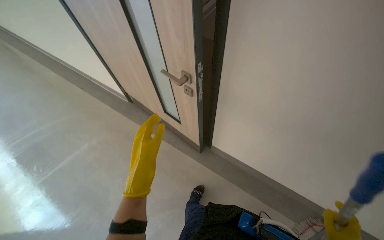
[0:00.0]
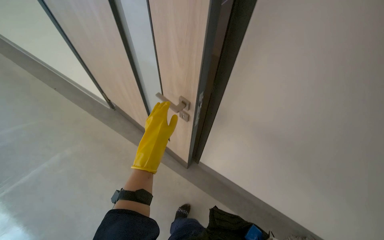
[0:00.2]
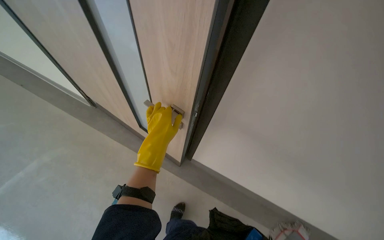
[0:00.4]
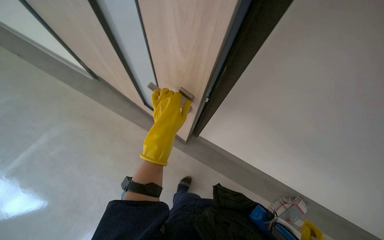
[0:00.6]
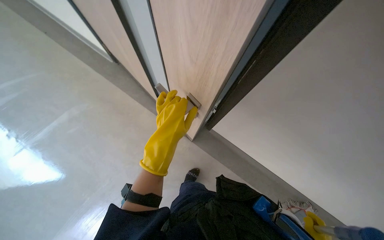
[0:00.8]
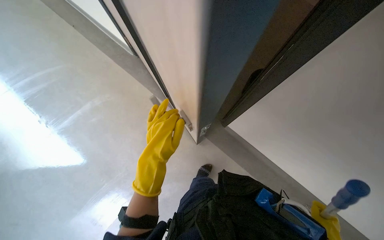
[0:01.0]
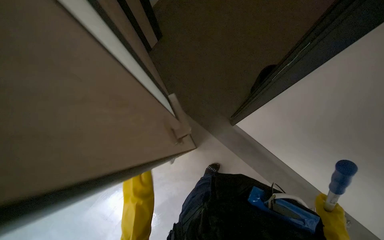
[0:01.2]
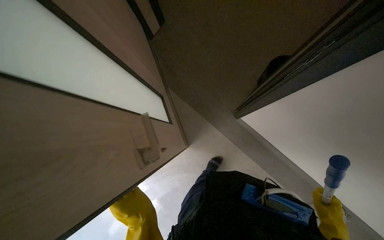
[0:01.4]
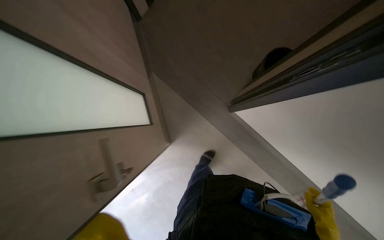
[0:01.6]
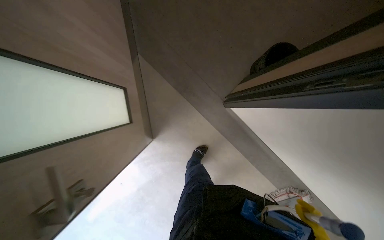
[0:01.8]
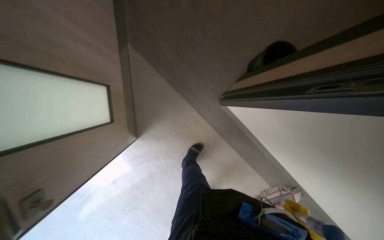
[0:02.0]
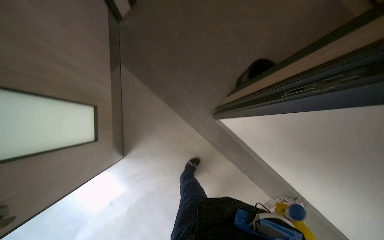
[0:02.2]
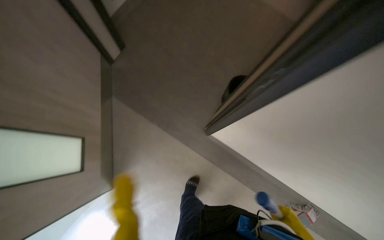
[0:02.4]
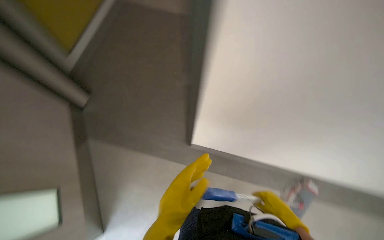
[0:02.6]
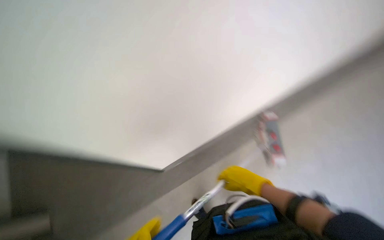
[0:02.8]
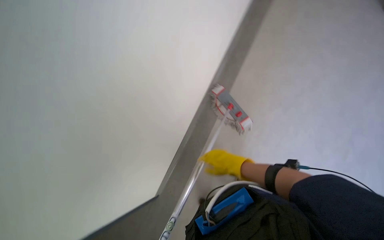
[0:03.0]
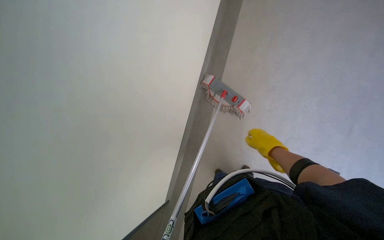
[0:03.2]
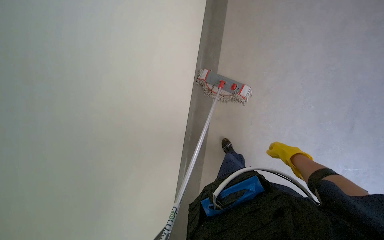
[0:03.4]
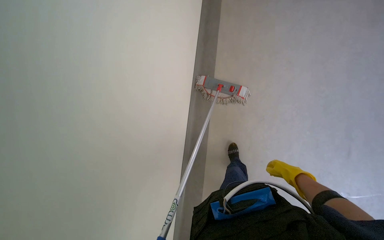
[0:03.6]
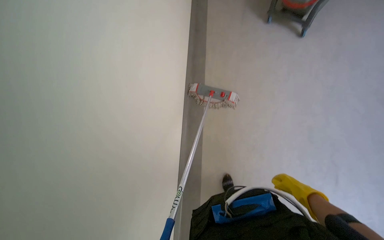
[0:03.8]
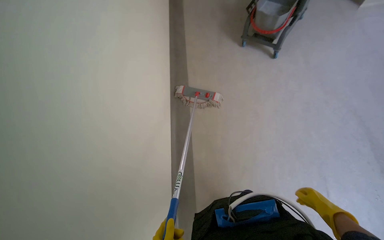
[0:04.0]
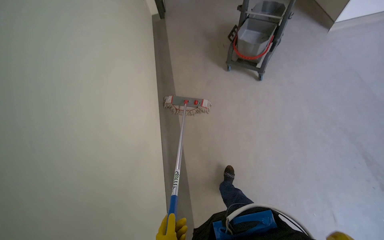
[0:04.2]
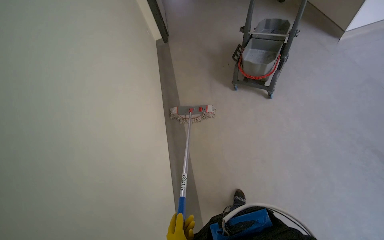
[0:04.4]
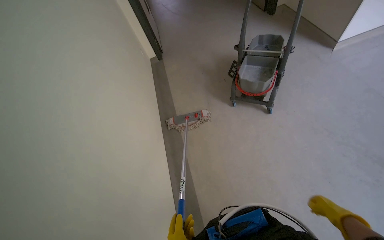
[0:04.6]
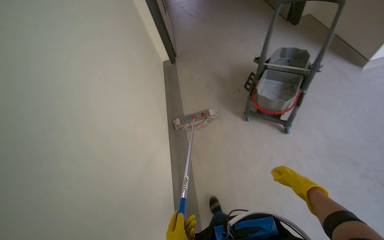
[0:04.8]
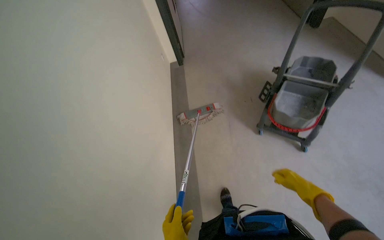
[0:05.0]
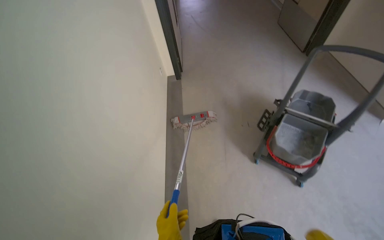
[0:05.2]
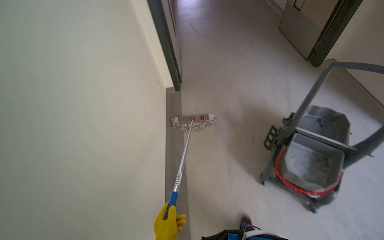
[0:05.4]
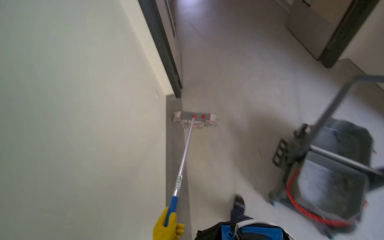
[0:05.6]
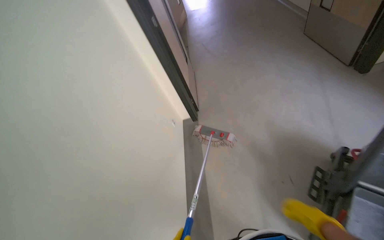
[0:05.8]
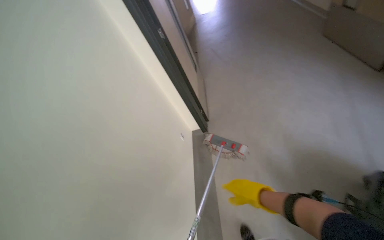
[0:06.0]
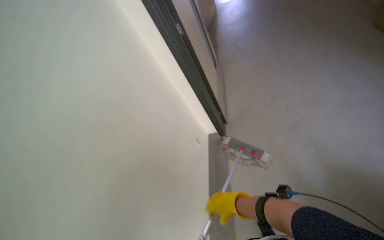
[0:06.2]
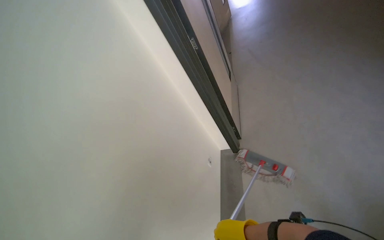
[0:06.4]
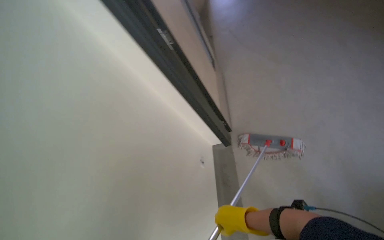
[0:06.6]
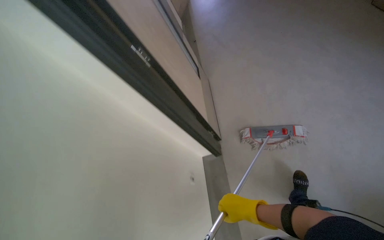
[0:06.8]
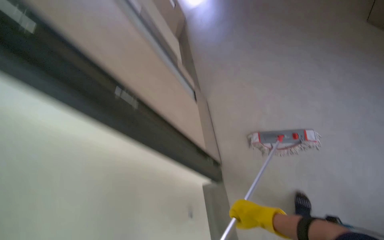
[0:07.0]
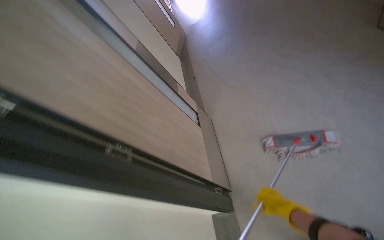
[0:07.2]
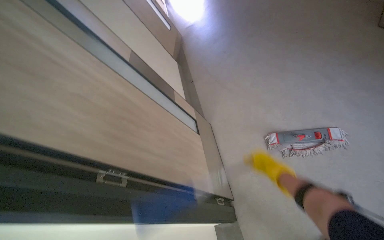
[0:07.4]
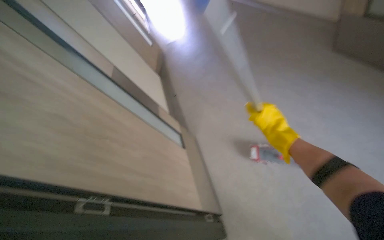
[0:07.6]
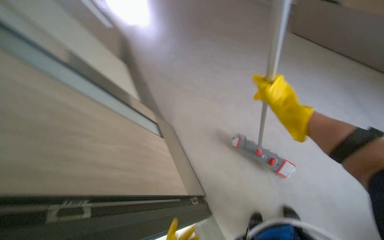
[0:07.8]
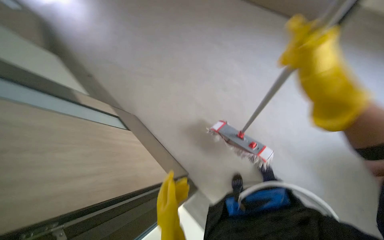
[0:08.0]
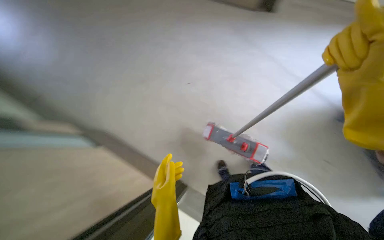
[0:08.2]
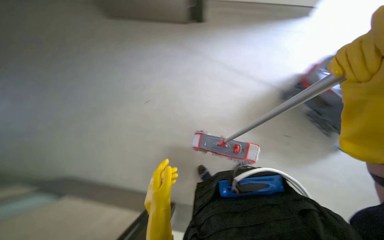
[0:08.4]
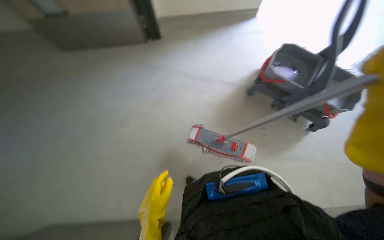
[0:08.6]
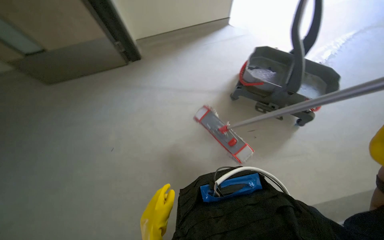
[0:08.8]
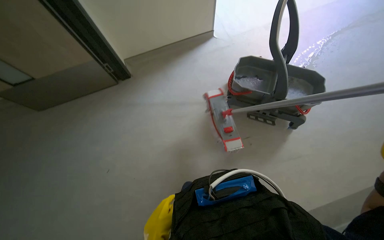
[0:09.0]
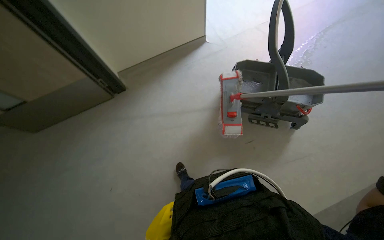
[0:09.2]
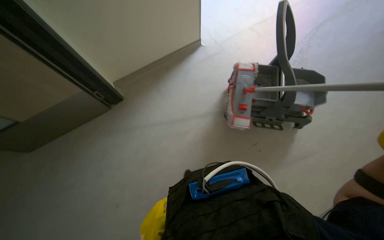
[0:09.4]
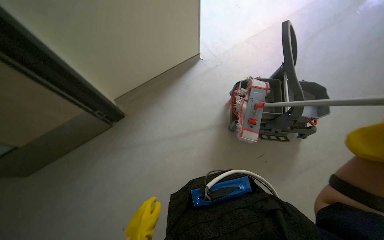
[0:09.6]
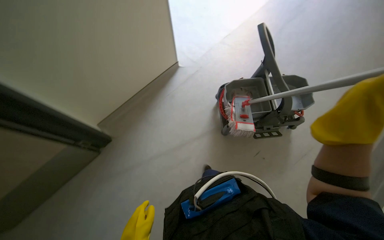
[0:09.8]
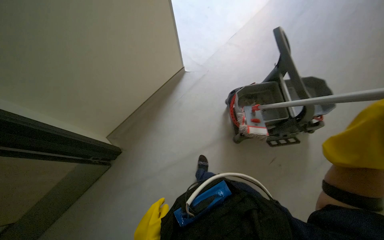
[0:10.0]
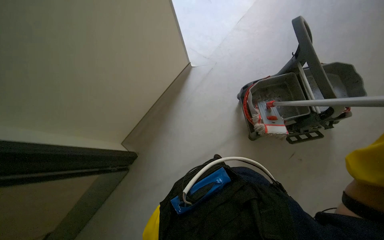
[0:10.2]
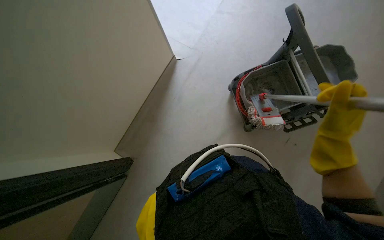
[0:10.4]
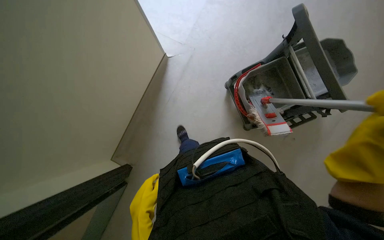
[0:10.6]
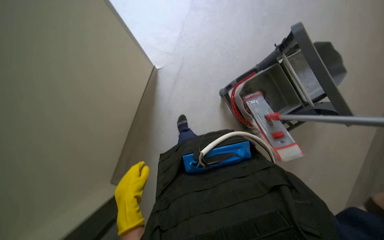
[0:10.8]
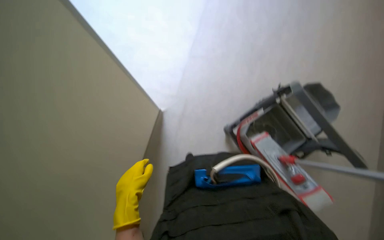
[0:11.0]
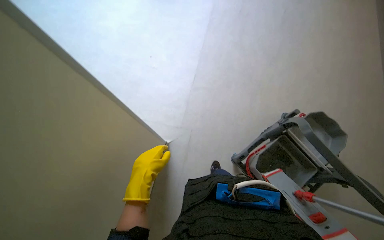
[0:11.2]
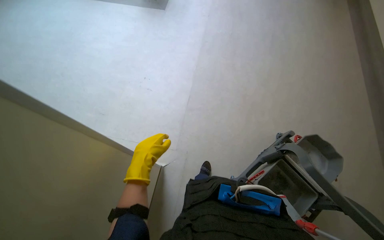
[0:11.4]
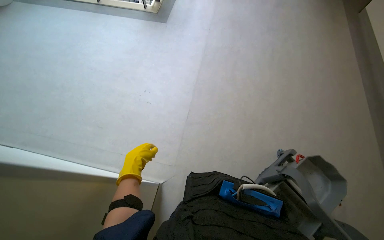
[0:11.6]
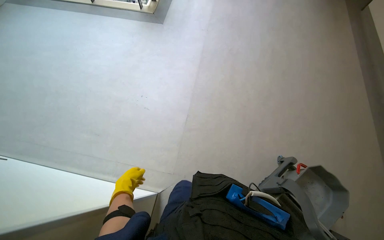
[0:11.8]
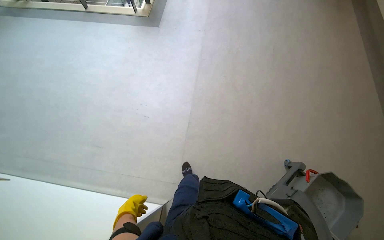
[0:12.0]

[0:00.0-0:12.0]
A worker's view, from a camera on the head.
Job: mopping floor.
The whole recording: Mopping hallway floor. The worker mops the hallway floor with a flat mop, occasionally cleaning the mop in the bucket.
0.0 to 1.6 s: The wearer moves approximately 50 cm. The camera pitches downward, by approximately 25 degrees.
1.6 to 3.0 s: The camera is carried about 60 cm. The wearer's head swings roughly 105 degrees to the right. The view tips upward by roughly 20 degrees.
4.4 to 6.0 s: The wearer moves about 1 m. The view tips upward by roughly 15 degrees.
7.6 to 9.0 s: The head turns to the right by approximately 40 degrees.
9.0 to 10.4 s: Everything in view rotates about 25 degrees counterclockwise.
10.4 to 12.0 s: The wearer moves roughly 50 cm. The camera pitches upward, by roughly 35 degrees.

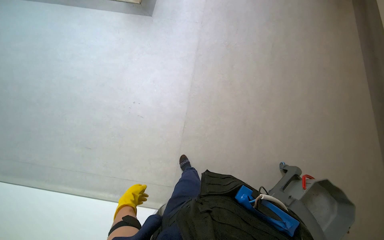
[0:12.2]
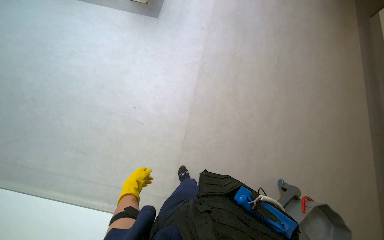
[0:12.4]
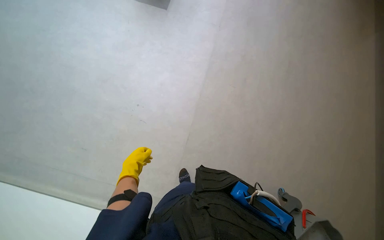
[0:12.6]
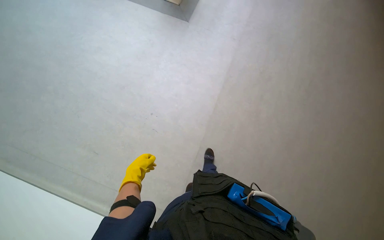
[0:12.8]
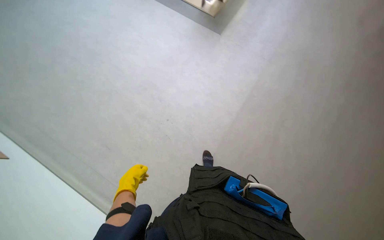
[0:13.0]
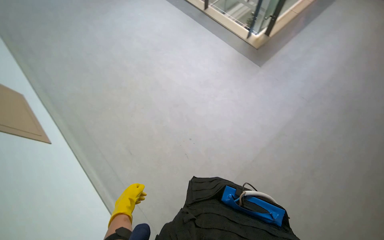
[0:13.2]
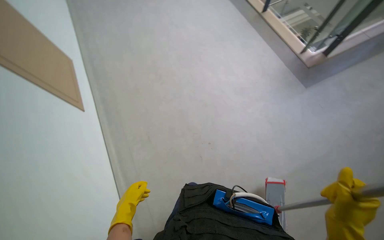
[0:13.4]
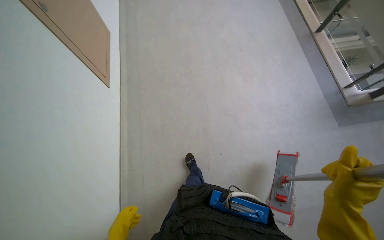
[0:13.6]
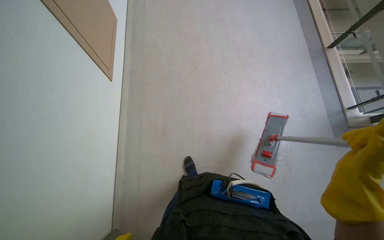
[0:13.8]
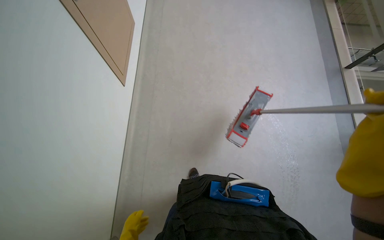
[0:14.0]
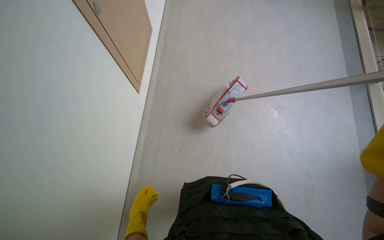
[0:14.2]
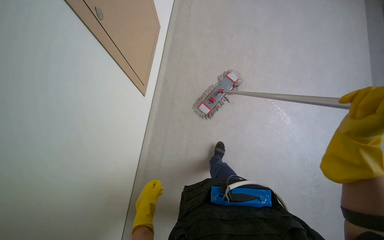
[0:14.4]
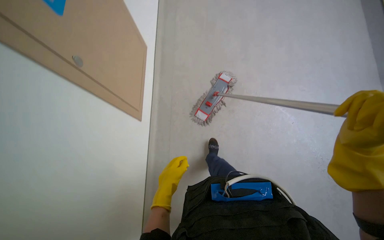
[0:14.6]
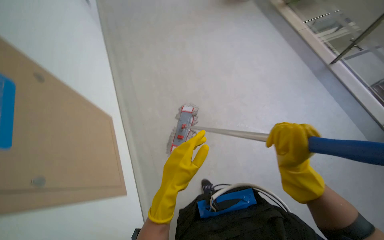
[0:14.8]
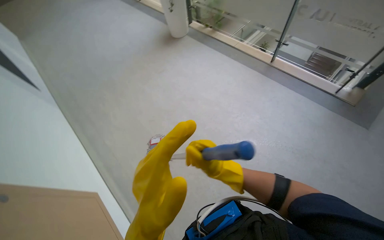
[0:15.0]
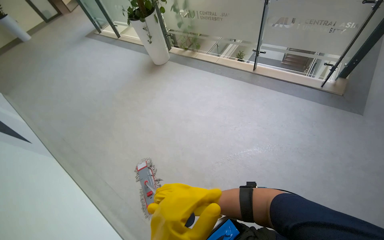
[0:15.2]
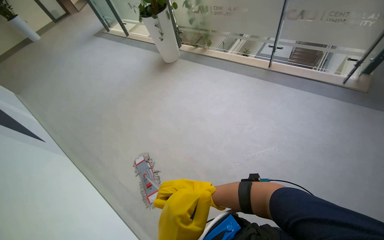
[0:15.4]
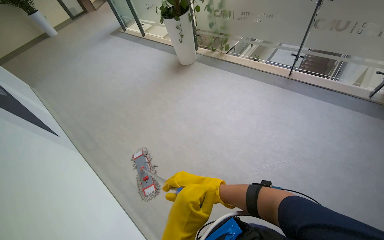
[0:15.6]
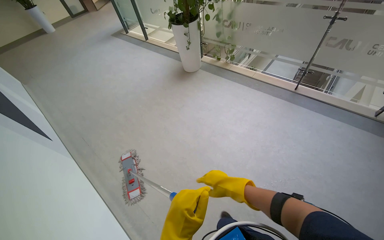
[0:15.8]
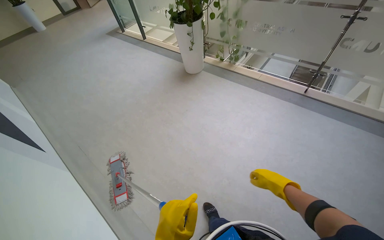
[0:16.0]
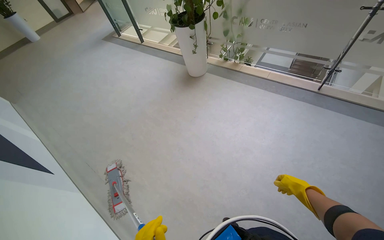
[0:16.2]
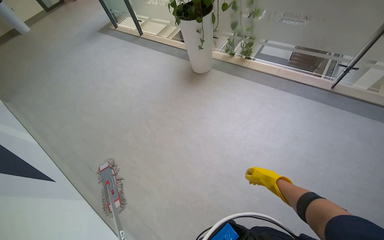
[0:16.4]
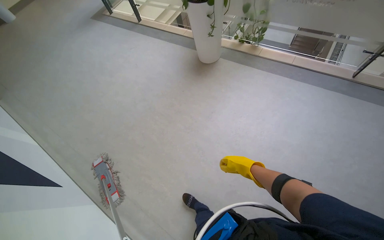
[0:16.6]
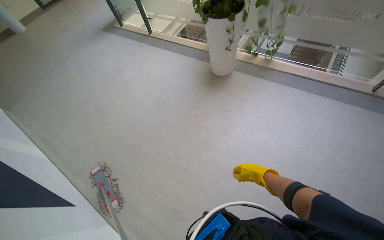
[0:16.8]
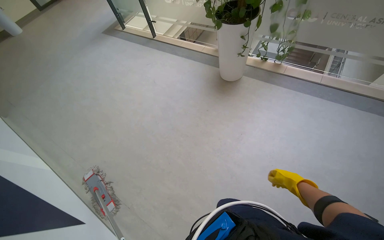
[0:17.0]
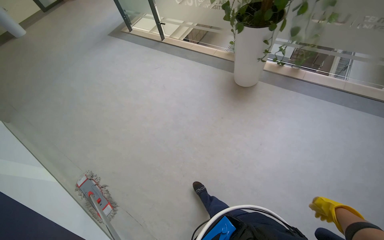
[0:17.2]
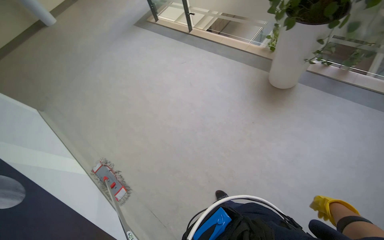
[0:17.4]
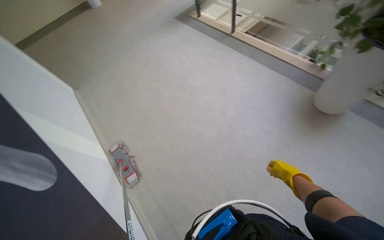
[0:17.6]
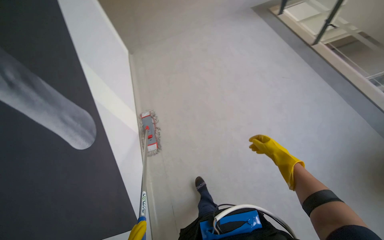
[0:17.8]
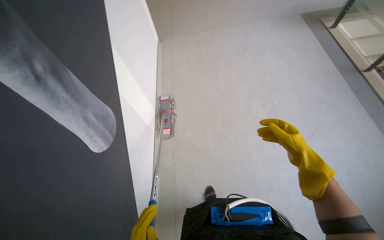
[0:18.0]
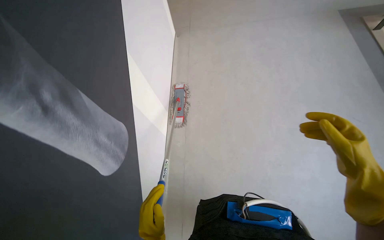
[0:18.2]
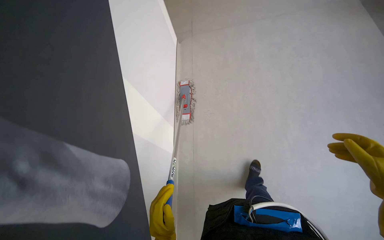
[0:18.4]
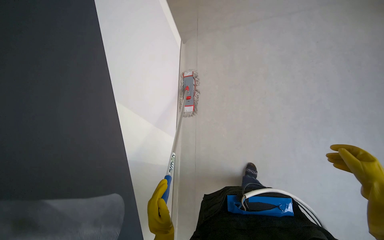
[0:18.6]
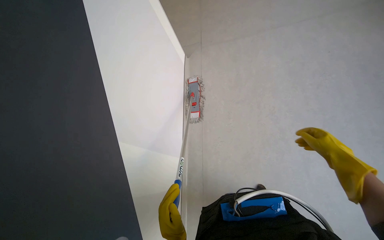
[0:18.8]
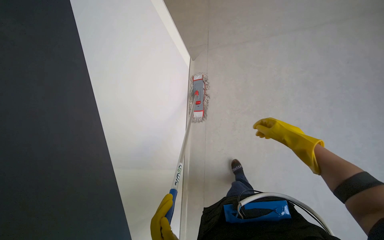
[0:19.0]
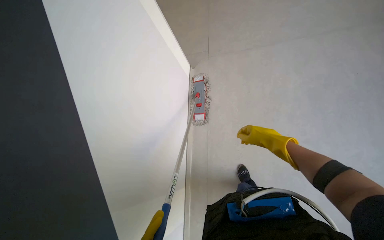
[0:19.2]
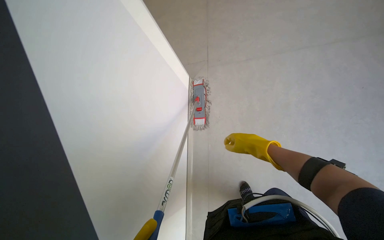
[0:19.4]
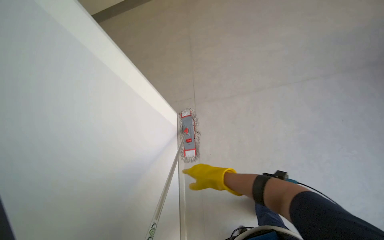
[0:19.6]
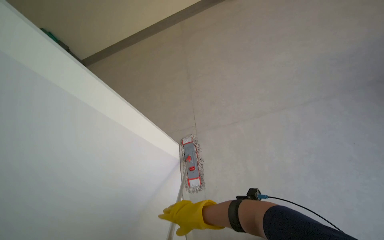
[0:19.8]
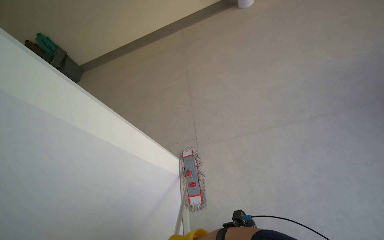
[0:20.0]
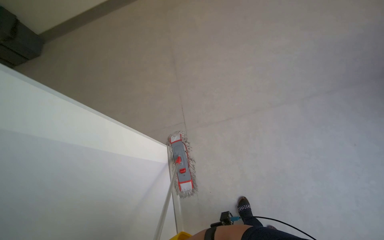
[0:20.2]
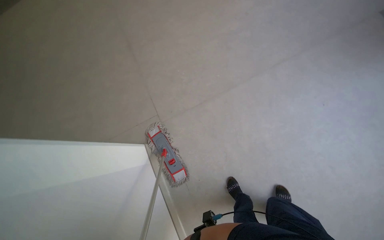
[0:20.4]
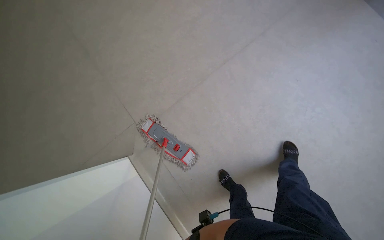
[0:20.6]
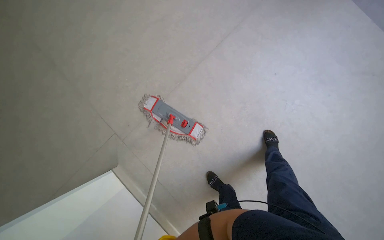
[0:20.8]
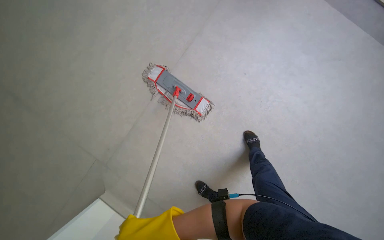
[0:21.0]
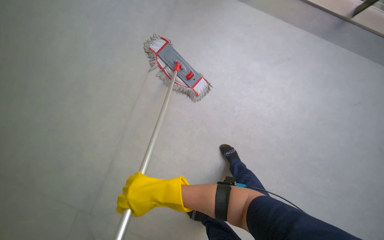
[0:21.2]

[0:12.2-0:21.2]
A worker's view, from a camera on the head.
Job: mopping floor.
The whole recording: Mopping hallway floor. The worker mops the hallway floor with a flat mop, occasionally cleaning the mop in the bucket.
12.2 to 13.8 s: The camera travels some 70 cm. The wearer's head swings roughly 80 degrees to the left.
13.8 to 15.2 s: The view tilts approximately 45 degrees upward. Everything in view rotates roughly 35 degrees counterclockwise.
15.2 to 16.6 s: The camera is carried about 1 m.
16.6 to 18.2 s: The head travels approximately 1 m. The head rotates some 50 degrees to the left.
19.8 to 21.2 s: The camera is carried some 80 cm. The wearer looks approximately 55 degrees further to the right. The view tilts roughly 25 degrees downward.
